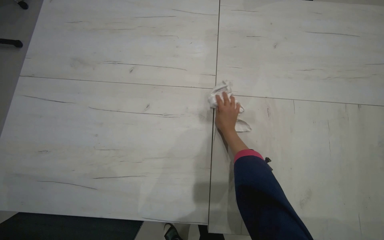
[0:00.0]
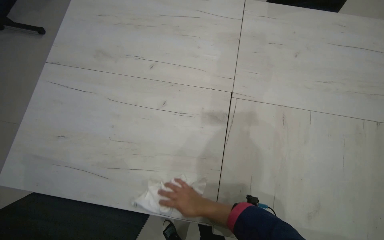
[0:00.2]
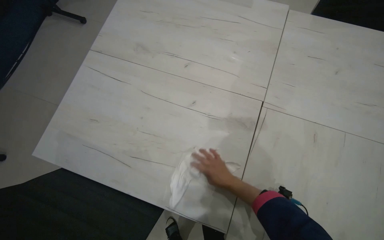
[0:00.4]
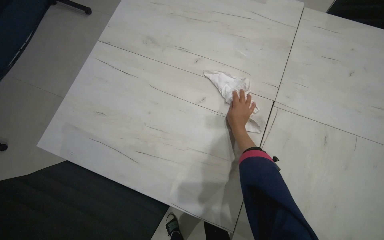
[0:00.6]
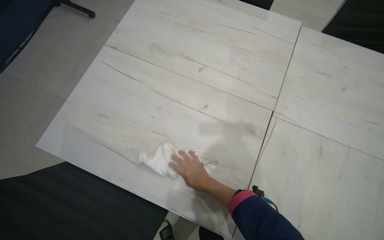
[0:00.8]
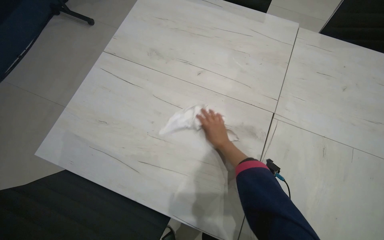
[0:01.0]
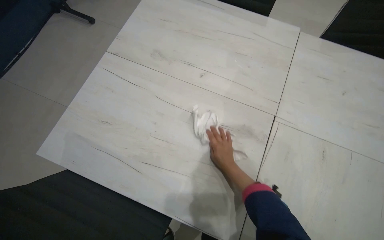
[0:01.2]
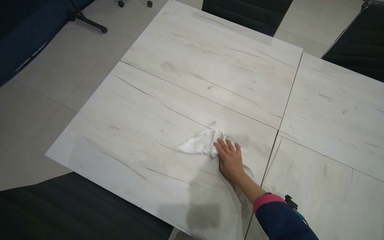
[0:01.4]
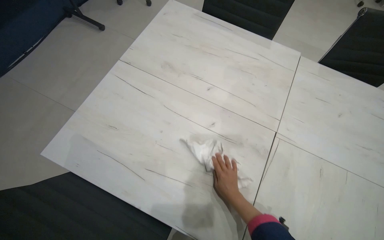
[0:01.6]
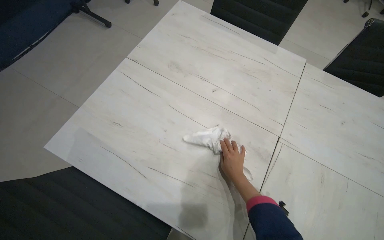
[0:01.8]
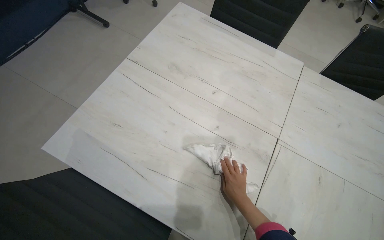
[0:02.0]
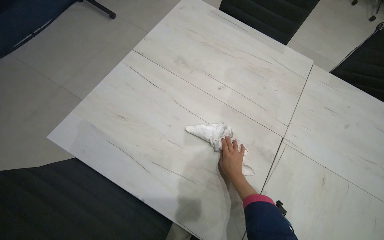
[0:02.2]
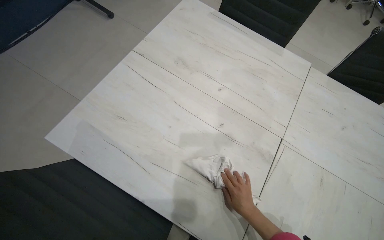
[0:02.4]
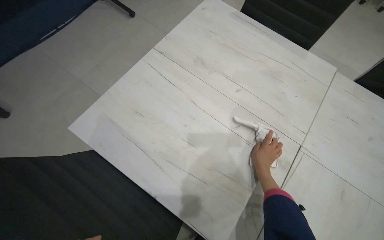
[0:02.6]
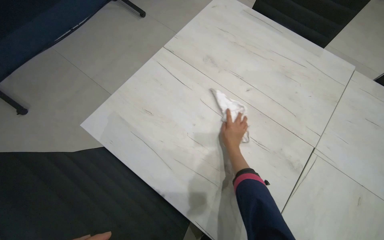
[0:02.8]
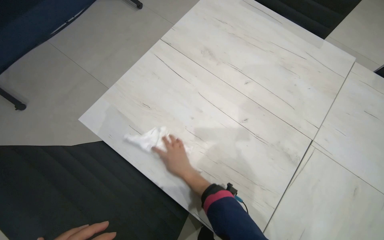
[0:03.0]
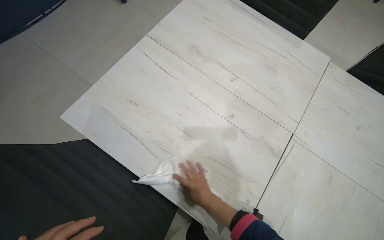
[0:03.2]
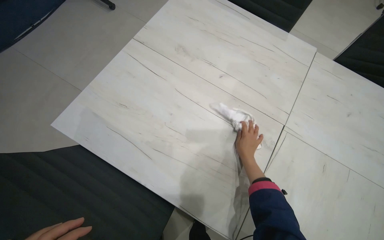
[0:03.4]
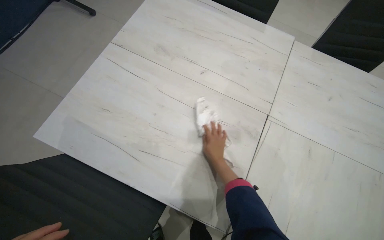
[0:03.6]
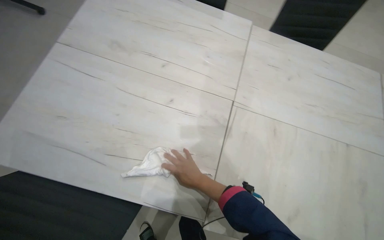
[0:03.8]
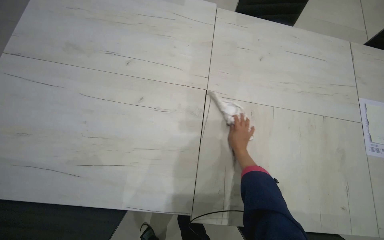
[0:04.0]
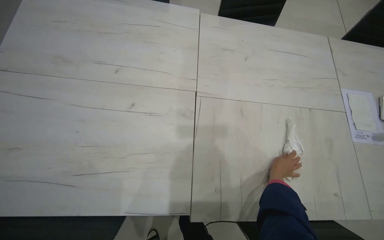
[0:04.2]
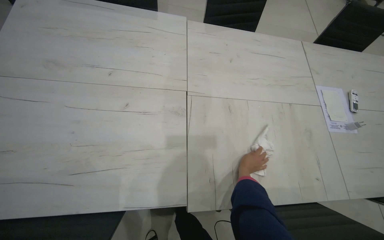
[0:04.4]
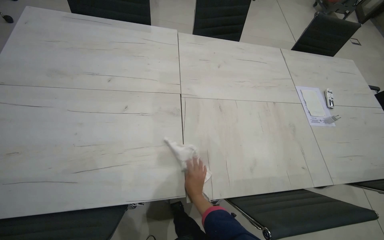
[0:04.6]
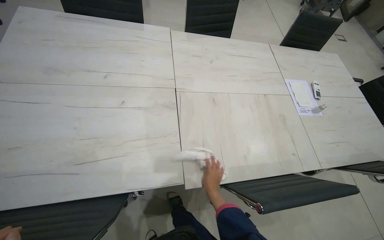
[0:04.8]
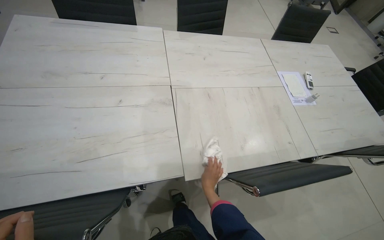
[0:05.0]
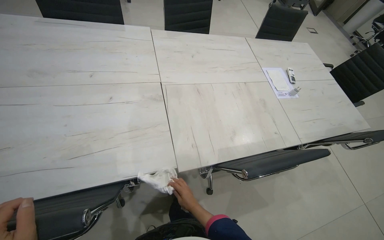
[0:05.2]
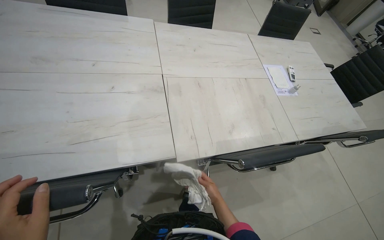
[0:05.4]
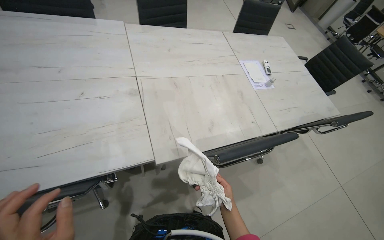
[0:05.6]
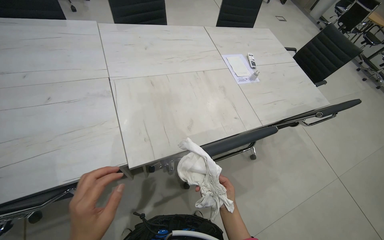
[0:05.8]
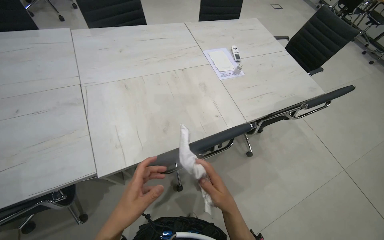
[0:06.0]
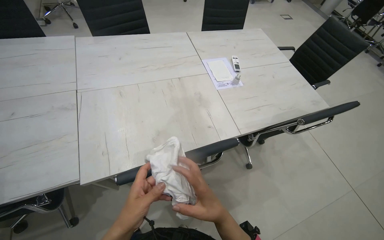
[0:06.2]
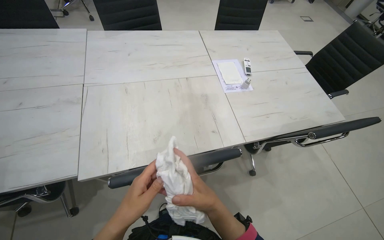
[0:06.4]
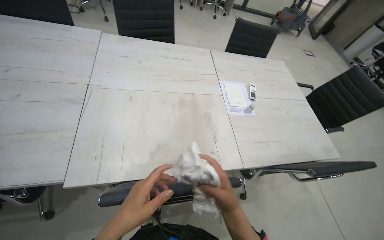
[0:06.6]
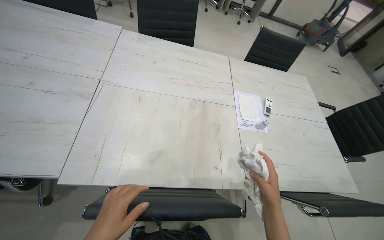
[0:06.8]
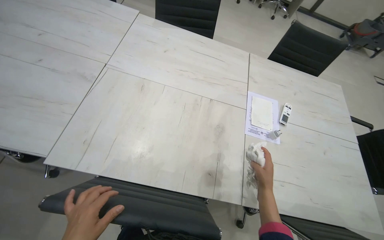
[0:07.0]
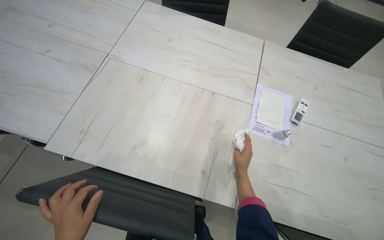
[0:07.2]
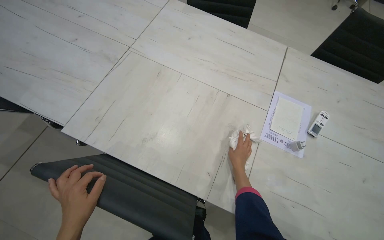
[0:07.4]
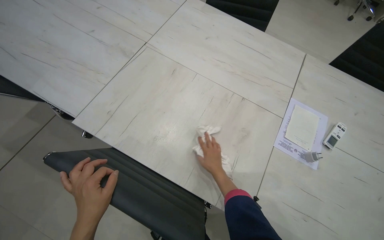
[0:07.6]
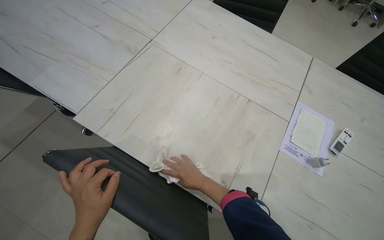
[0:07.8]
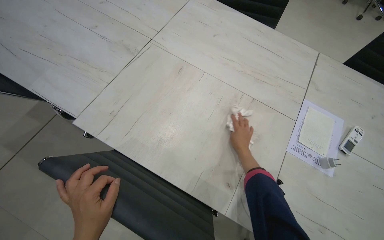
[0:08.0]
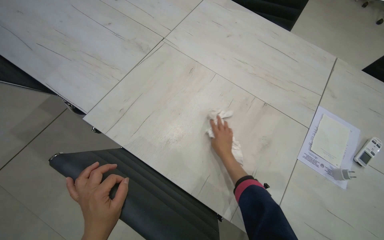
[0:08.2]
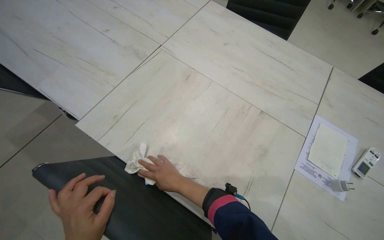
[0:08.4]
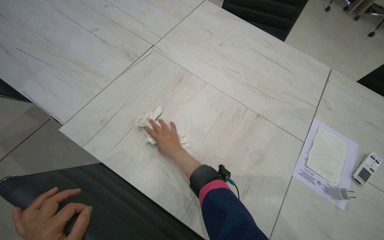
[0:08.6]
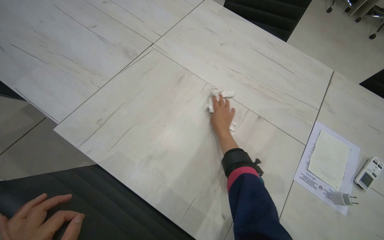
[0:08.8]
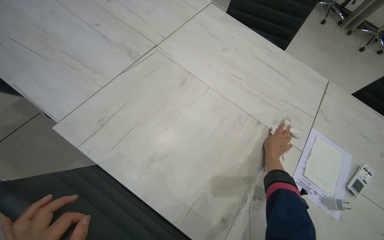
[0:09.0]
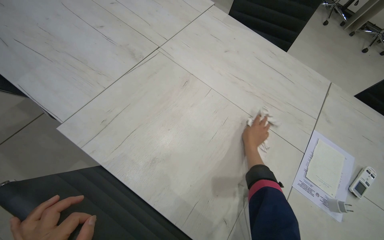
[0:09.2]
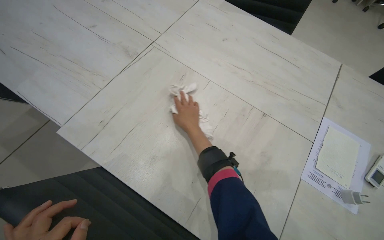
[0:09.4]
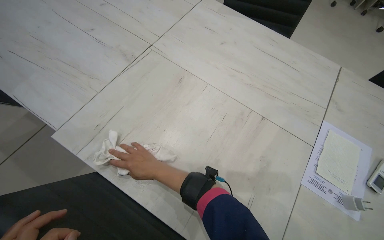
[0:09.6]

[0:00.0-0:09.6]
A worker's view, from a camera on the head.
Job: wiping surfaces.
The whole recording: Wiping conference table surface. The worker wipes the surface of the conference table with a white cloth.
0:00.0 to 0:01.6: The right hand moves up and down the picture over some 25 cm, changing direction 4 times.
0:01.6 to 0:03.2: The right hand shifts roughly 15 cm to the left.
0:03.2 to 0:04.8: The head rotates roughly 40 degrees to the right.
0:04.8 to 0:06.4: The camera travels to the right, approximately 50 cm.
0:06.4 to 0:08.0: The wearer looks roughly 45 degrees further to the left.
0:08.0 to 0:09.6: The right hand moves left and right over some 40 cm, changing direction 2 times.

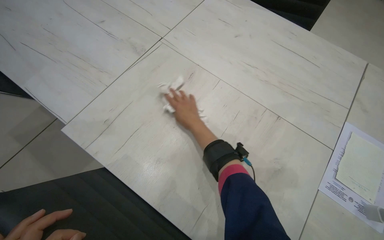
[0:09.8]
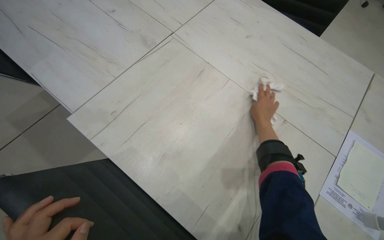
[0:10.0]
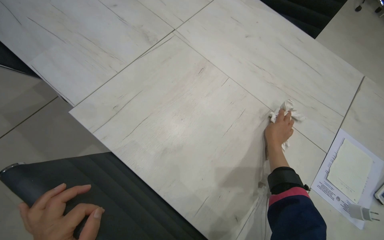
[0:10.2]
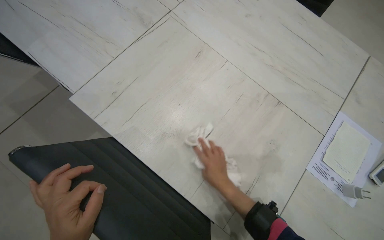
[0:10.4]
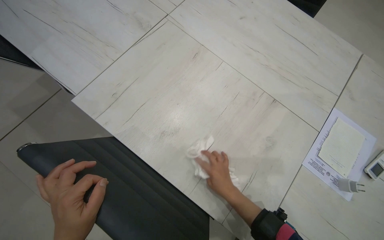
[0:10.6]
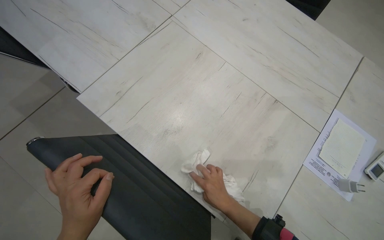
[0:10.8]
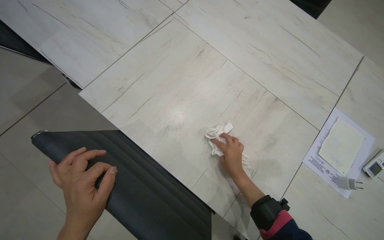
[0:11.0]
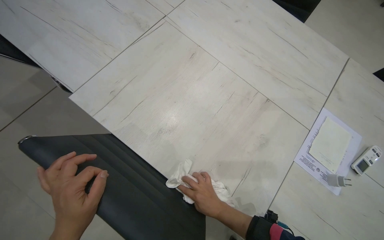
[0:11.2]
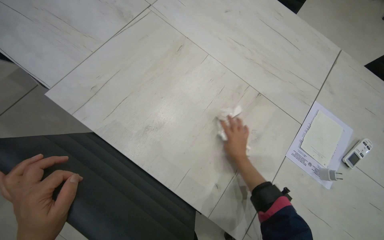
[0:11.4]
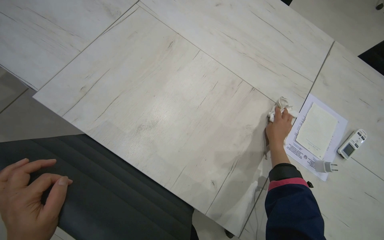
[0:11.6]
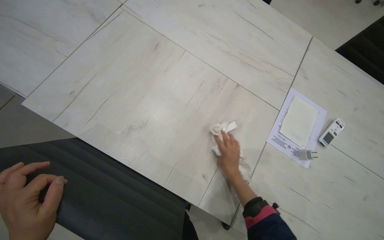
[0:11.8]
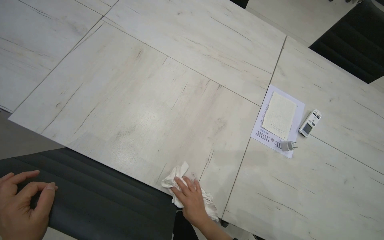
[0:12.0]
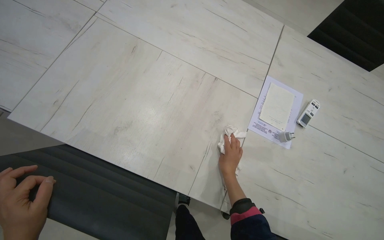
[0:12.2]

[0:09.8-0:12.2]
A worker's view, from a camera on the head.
Job: wiping surfaces.
The whole recording: Wiping conference table surface. The worker wipes the surface of the conference table with a white cloth.
0:09.8 to 0:11.0: The right hand moves down the picture, roughly 25 cm.
0:11.0 to 0:12.2: The right hand goes up and down the picture, some 15 cm each way, reversing 2 times.

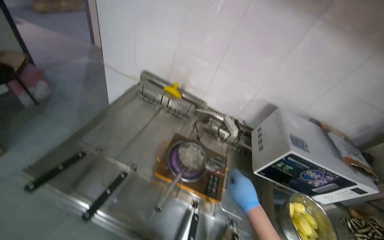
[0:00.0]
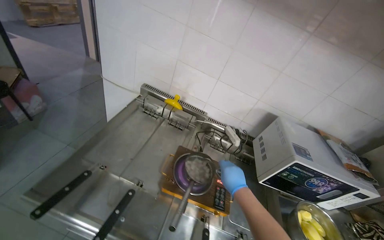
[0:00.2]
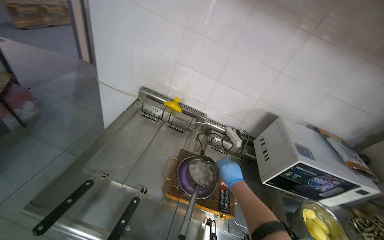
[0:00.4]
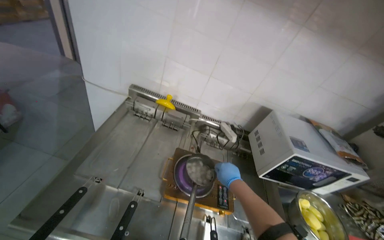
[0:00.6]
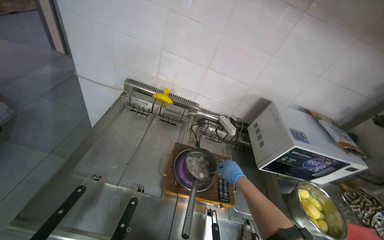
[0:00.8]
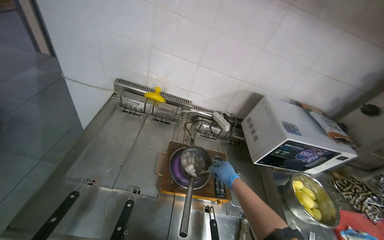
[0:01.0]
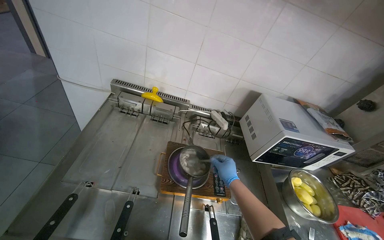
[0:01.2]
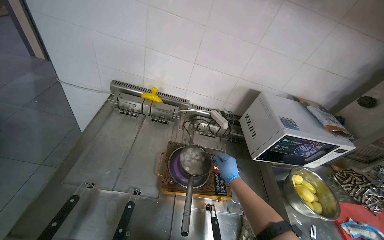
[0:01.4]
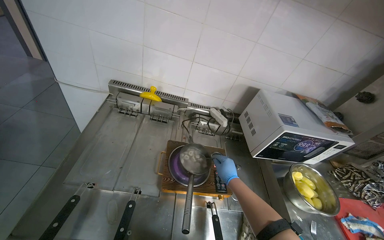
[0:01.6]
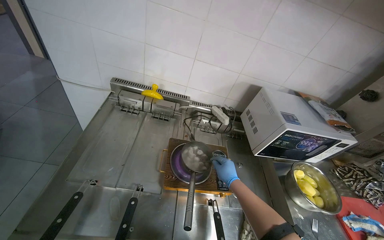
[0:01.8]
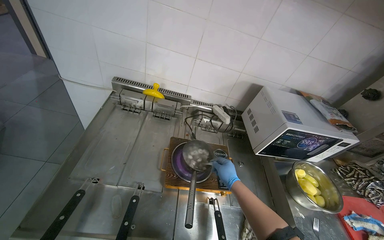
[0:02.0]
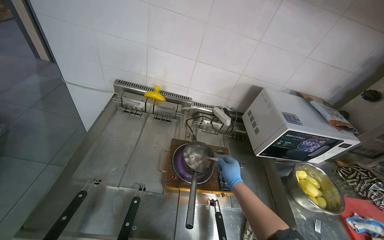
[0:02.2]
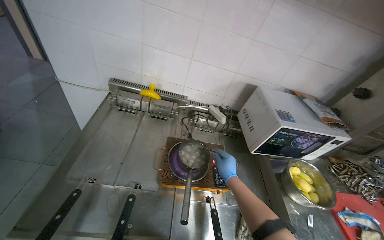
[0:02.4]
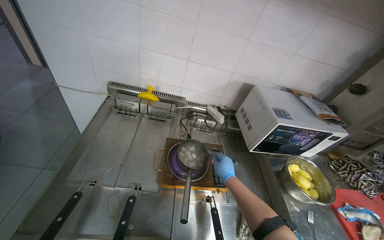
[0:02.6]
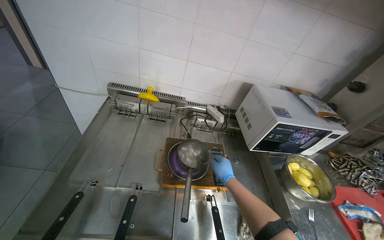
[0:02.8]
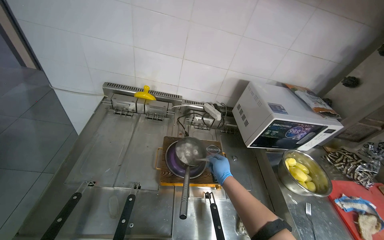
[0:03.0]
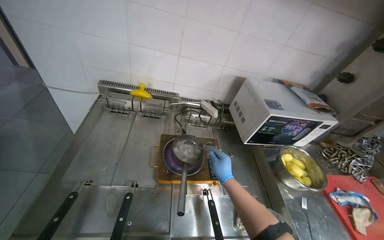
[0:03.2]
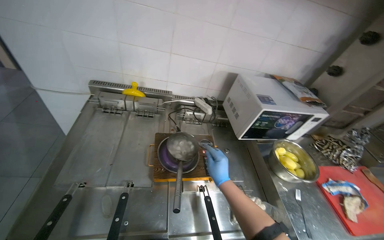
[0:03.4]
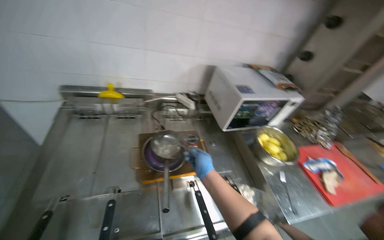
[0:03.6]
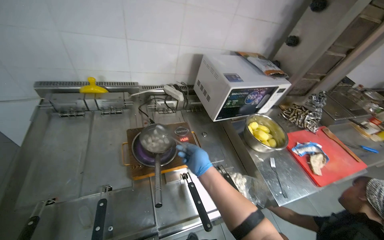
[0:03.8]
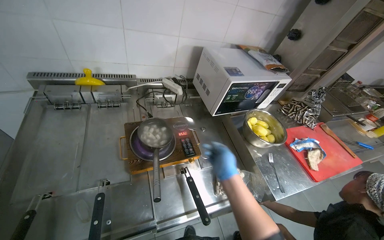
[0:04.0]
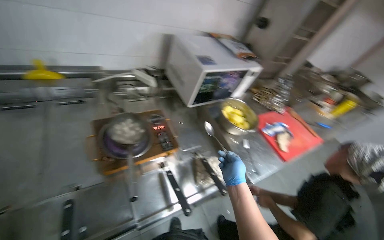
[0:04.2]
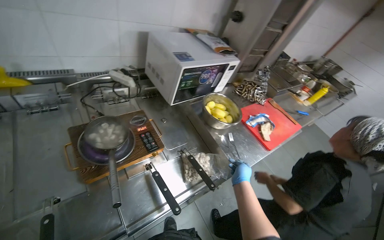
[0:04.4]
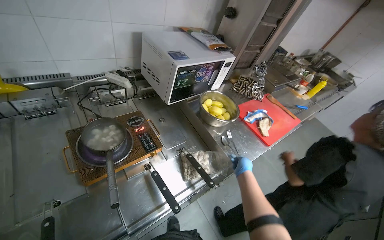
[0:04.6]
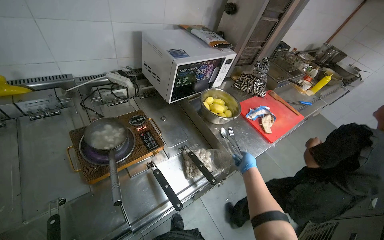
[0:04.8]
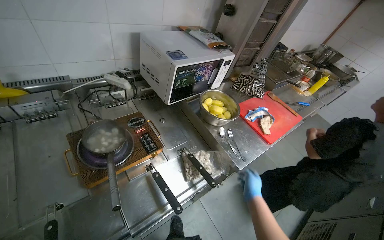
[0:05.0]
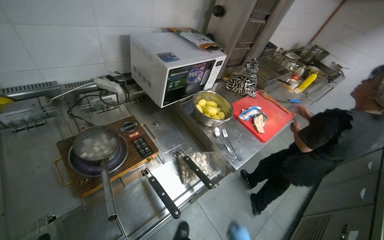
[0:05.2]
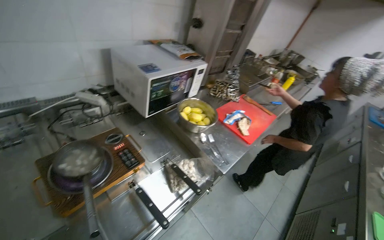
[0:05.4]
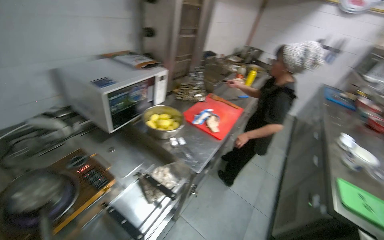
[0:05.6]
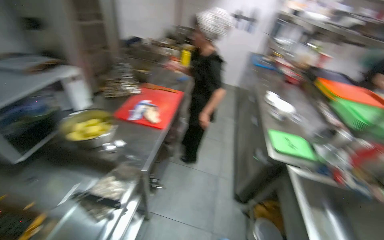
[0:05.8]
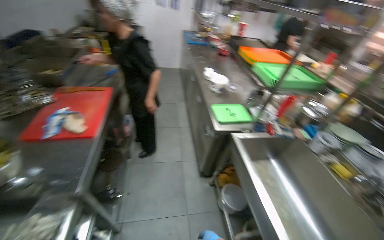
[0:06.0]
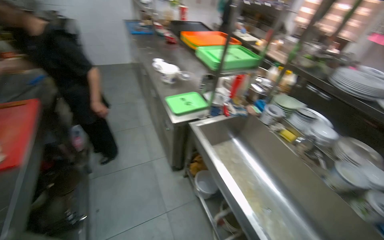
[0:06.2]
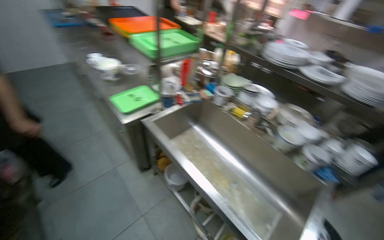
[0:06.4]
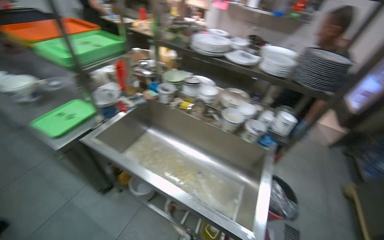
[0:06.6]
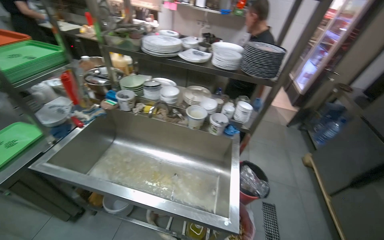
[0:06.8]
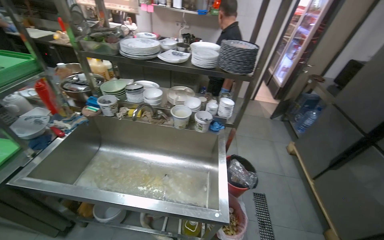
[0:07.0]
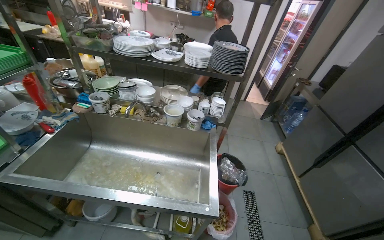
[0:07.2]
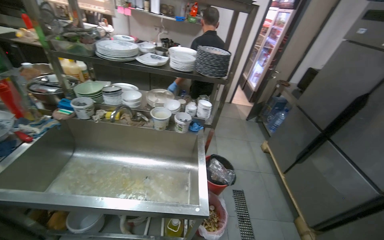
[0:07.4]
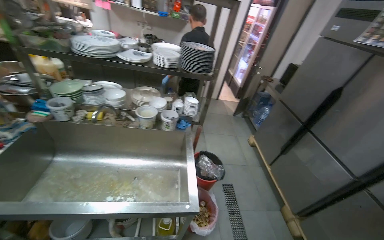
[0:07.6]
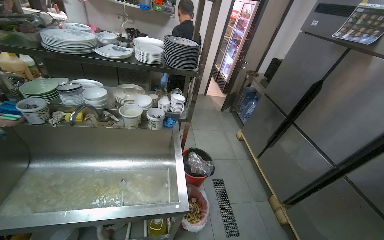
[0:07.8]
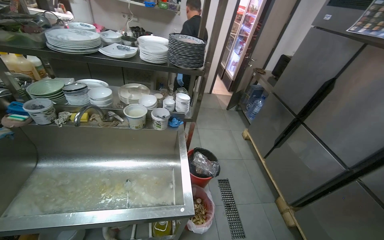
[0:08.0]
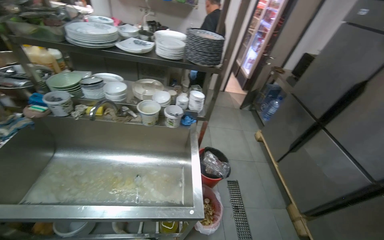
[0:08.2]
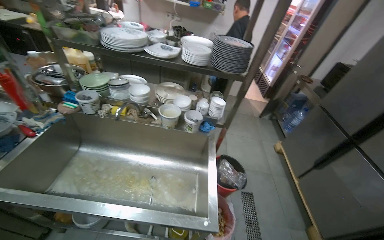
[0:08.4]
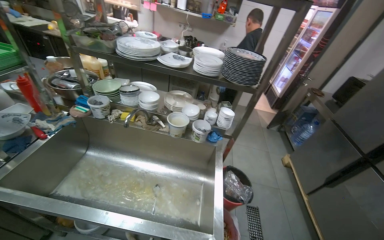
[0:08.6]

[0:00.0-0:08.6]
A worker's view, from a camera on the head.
Job: preparing food.
The whole recording: Managing meal and storing product in refrigerator. The worker manages the boiling meal and places the product into the refrigerator.
0:00.0 to 0:01.4: The right hand travels farther from the camera by some 15 cm.
0:02.8 to 0:04.4: The wearer's head swings roughly 35 degrees to the right. The view tilts roughly 15 degrees downward. The right hand heads to the right, covering approximately 30 cm.
0:04.4 to 0:05.8: The head rotates some 45 degrees to the right.
0:05.8 to 0:07.2: The wearer moves about 50 cm. The wearer looks roughly 95 degrees further to the right. The camera pitches downward, by some 15 degrees.
